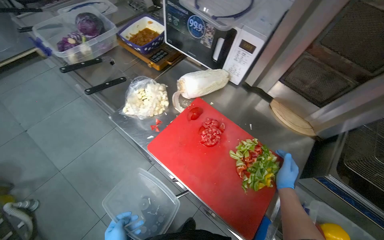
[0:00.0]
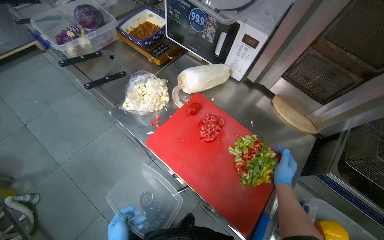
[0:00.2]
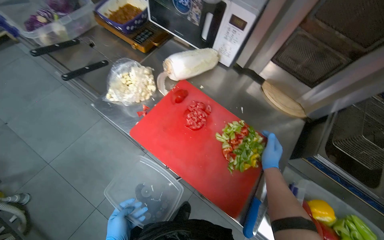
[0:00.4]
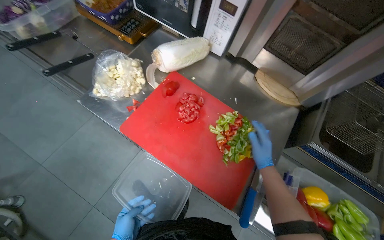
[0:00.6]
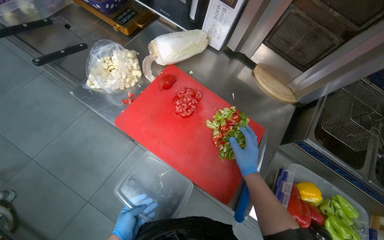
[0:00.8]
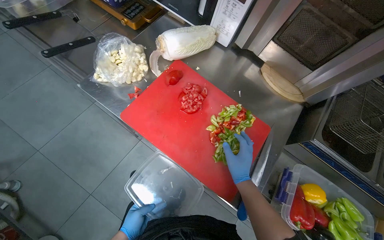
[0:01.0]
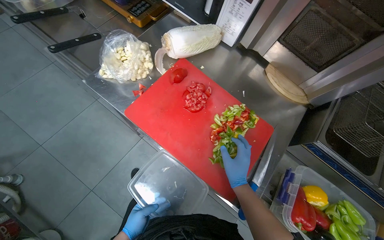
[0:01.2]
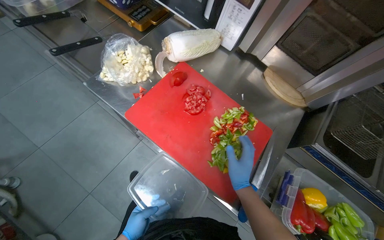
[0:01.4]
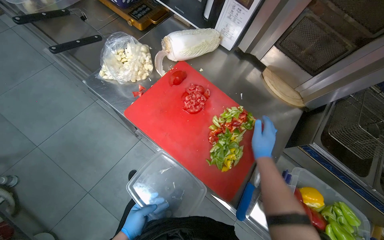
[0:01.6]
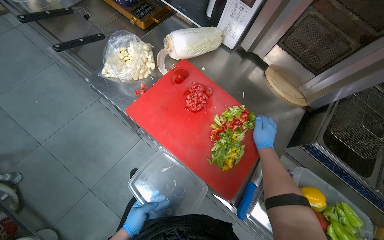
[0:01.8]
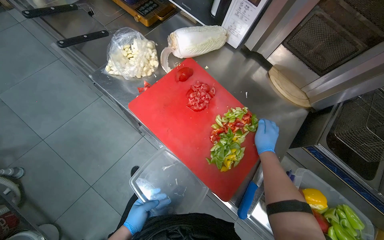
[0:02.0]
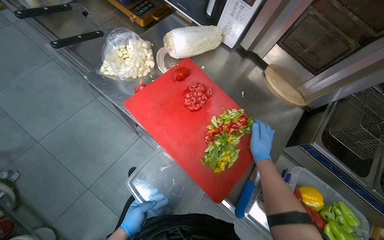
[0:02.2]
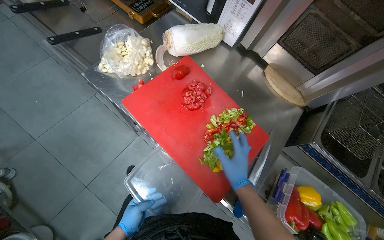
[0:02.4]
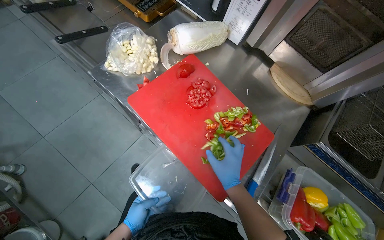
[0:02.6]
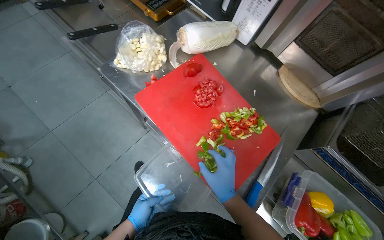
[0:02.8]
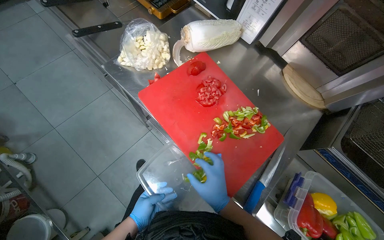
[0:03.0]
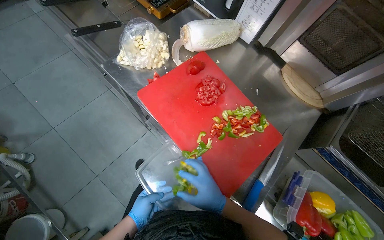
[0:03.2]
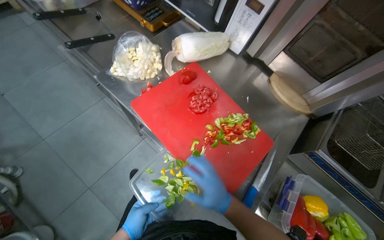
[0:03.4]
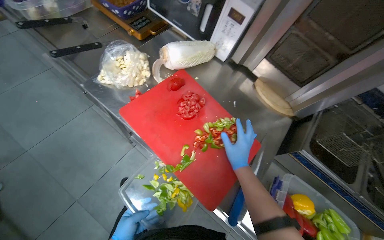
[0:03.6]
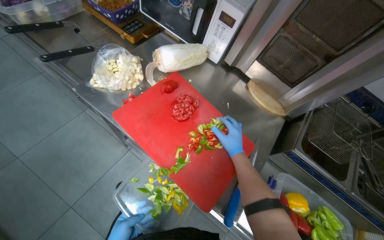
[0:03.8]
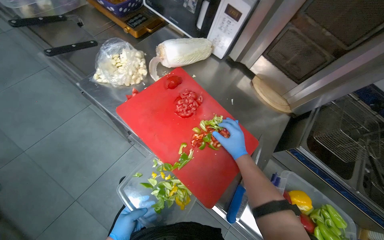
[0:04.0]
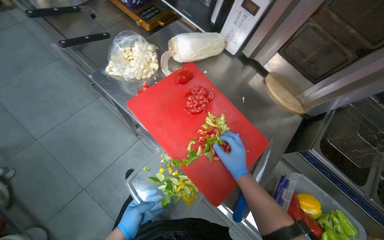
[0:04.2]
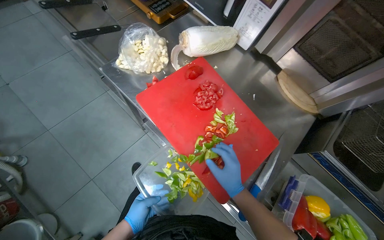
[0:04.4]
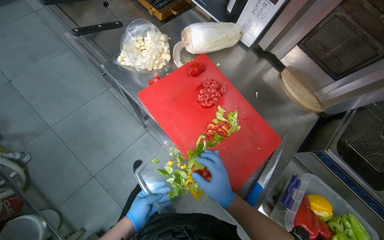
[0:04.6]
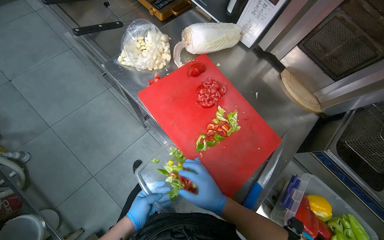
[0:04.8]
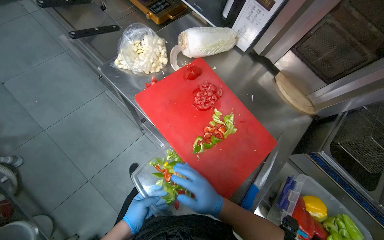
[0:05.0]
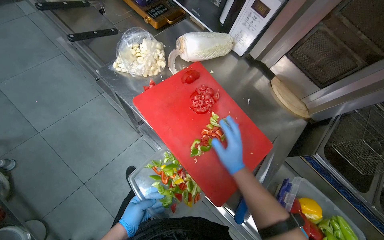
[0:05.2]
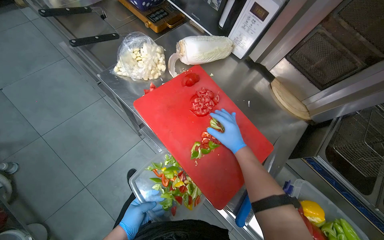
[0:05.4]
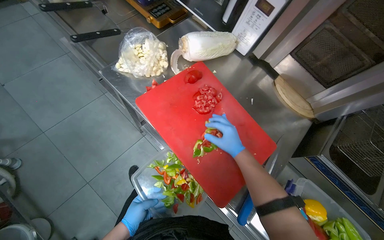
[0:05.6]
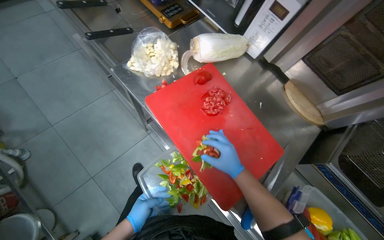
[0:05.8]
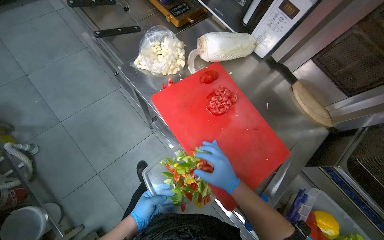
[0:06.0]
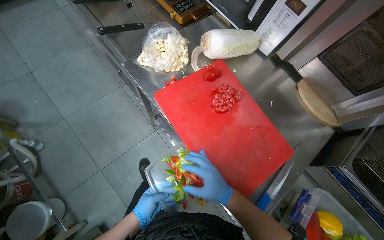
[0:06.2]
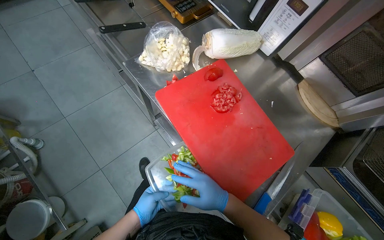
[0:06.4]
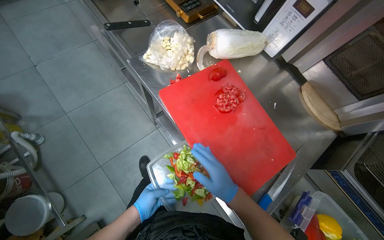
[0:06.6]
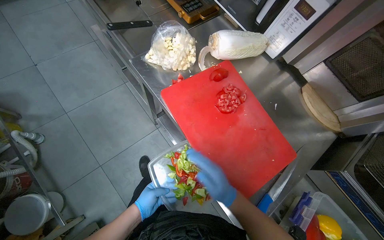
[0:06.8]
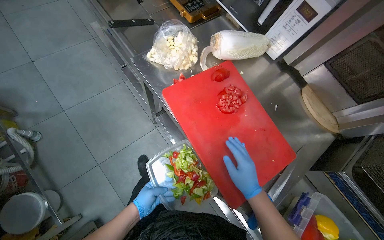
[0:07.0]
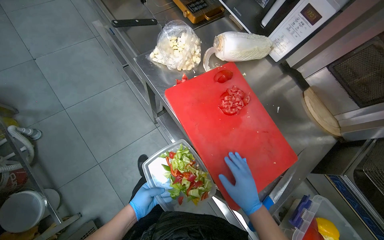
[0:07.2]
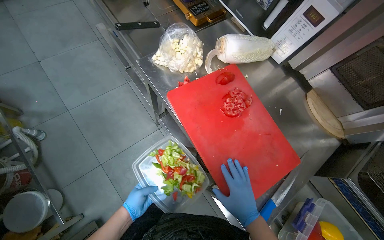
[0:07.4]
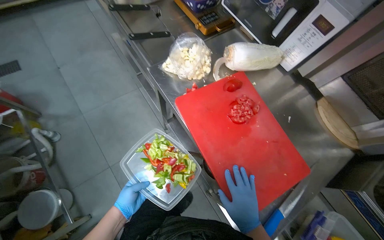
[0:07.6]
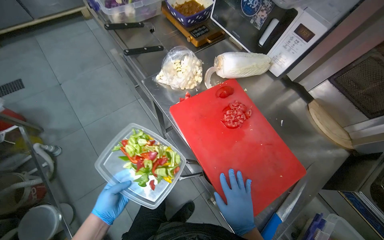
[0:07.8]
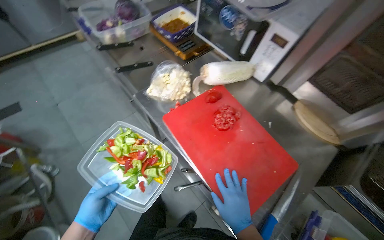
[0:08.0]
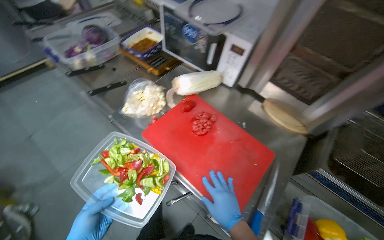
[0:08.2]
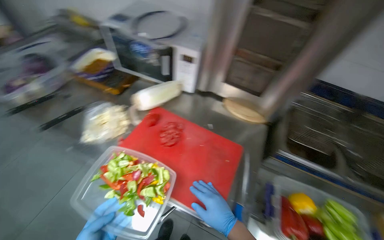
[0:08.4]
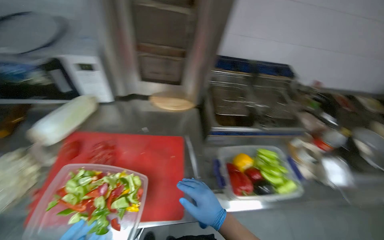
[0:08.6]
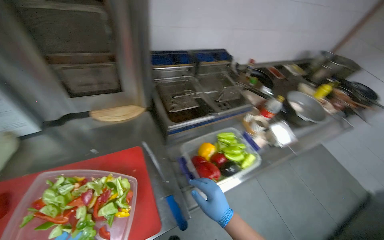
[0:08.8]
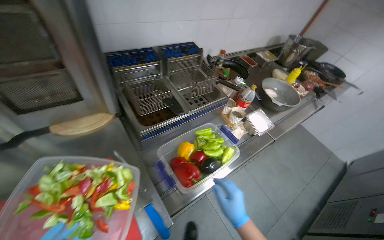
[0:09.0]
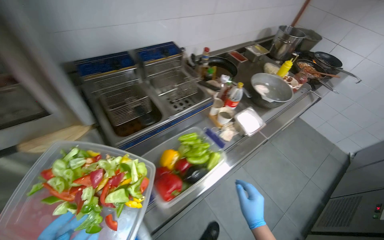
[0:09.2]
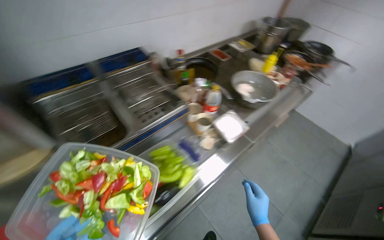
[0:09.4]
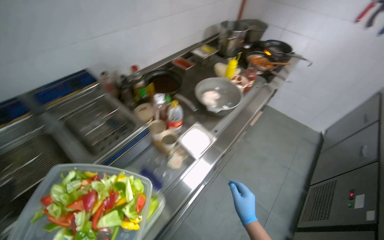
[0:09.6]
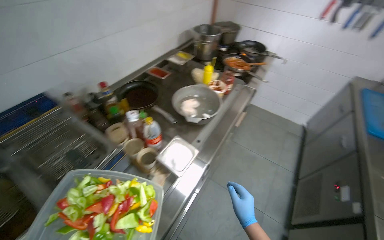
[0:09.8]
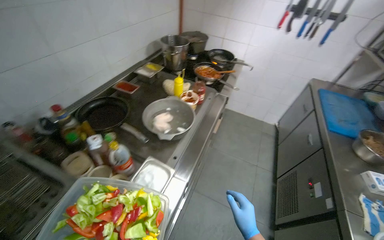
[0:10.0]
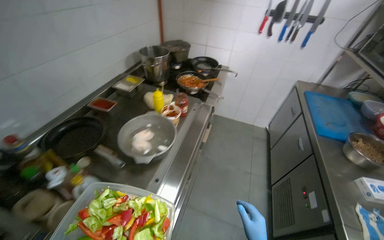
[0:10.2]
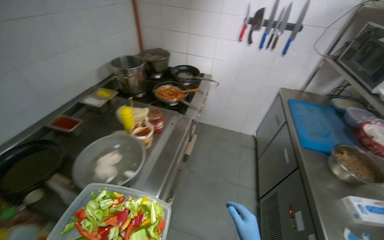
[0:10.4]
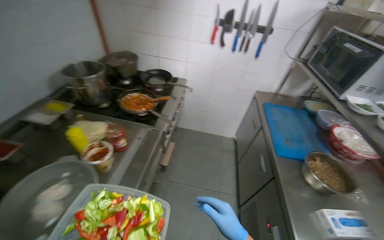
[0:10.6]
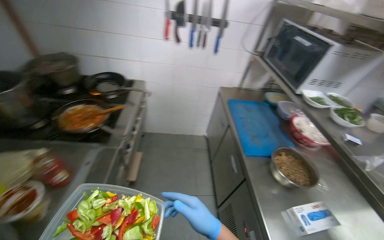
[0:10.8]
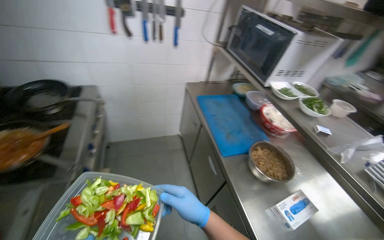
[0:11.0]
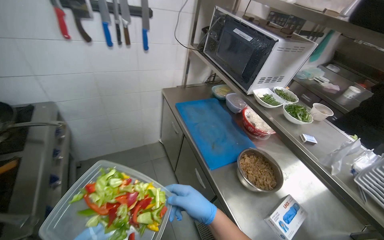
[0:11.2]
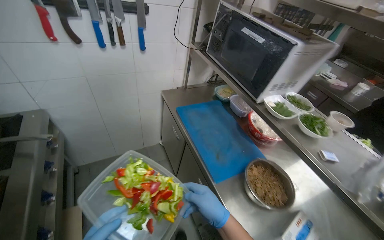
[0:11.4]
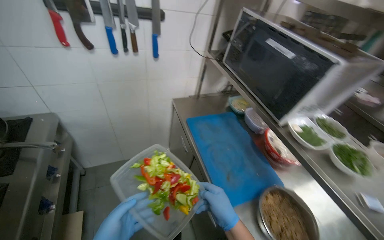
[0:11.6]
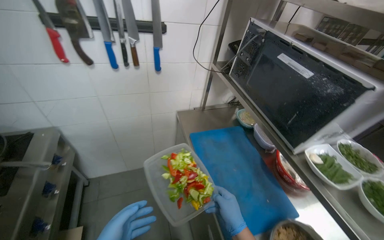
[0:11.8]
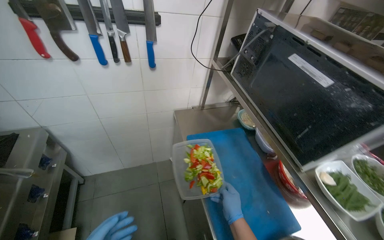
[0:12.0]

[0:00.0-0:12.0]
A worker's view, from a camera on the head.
Job: cooking food.
The whole recording: Preparing and cooking vegetables in pan. The worker takes a pan, adds oil, transfers chopped vegetables to it, and begins stirring them on the stove.
0:01.6 to 0:03.0: The right hand heads to the left and down the picture, covering roughly 20 cm.
0:04.4 to 0:06.0: The right hand goes up the picture and returns, roughly 15 cm each way.
0:06.0 to 0:07.6: The left hand heads to the left, covering some 10 cm.
0:07.6 to 0:09.0: The head rotates some 90 degrees to the right.
0:09.0 to 0:10.4: The wearer moves about 90 cm. The head rotates about 40 degrees to the right.
0:10.4 to 0:12.0: The camera is carried about 1 m. The head turns to the right by approximately 35 degrees.

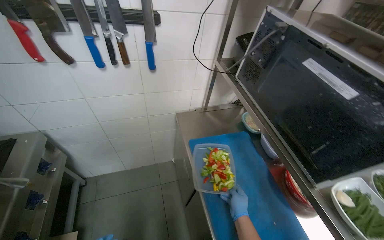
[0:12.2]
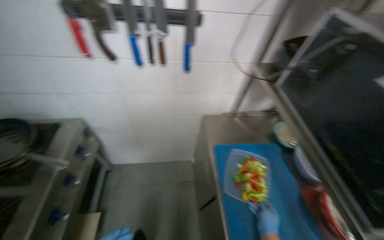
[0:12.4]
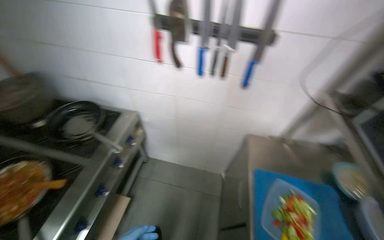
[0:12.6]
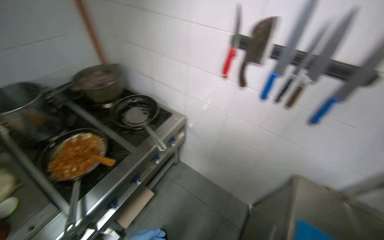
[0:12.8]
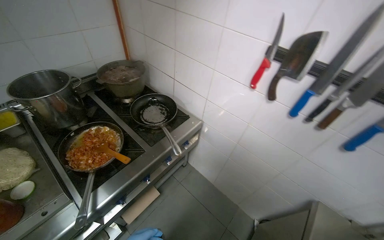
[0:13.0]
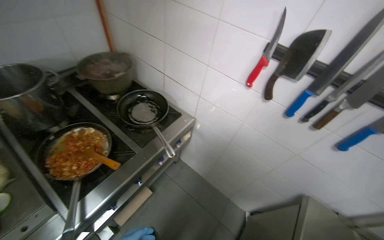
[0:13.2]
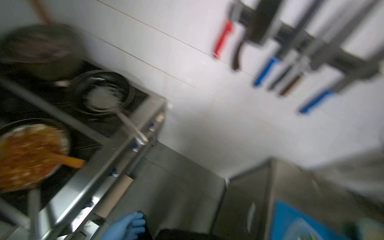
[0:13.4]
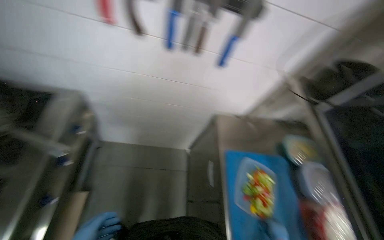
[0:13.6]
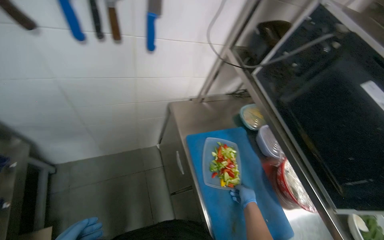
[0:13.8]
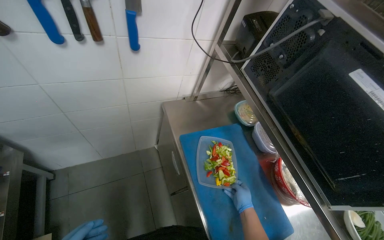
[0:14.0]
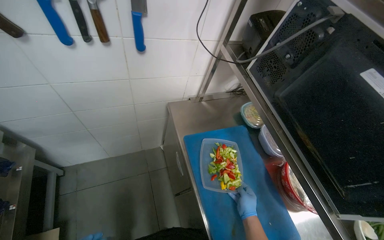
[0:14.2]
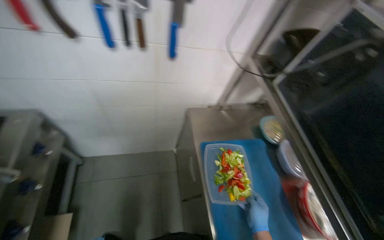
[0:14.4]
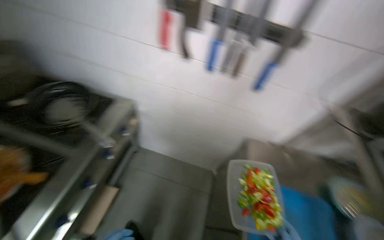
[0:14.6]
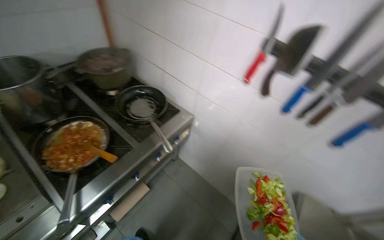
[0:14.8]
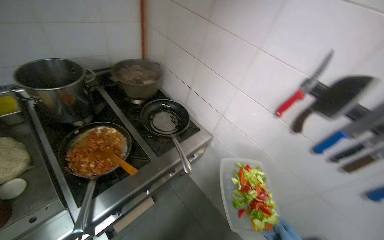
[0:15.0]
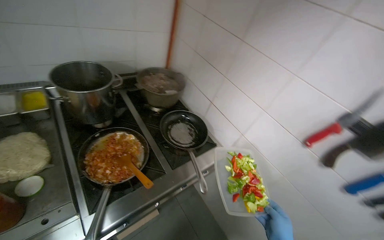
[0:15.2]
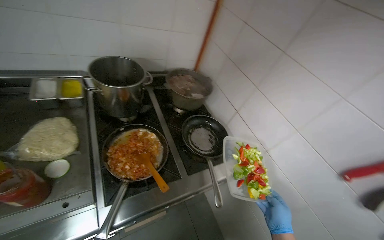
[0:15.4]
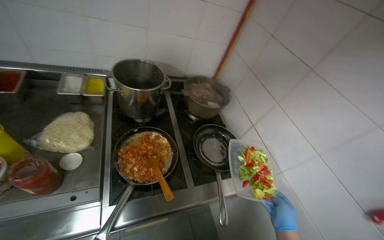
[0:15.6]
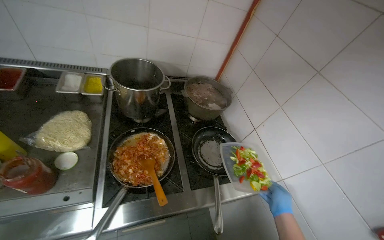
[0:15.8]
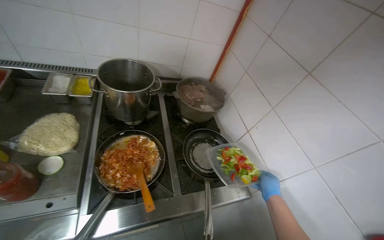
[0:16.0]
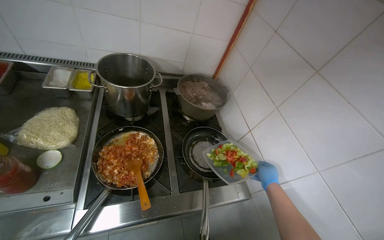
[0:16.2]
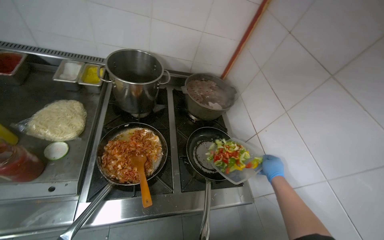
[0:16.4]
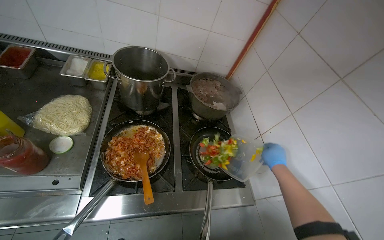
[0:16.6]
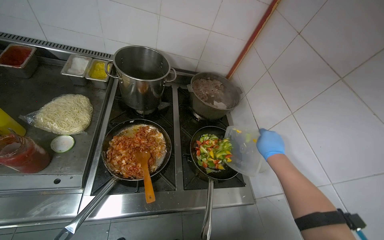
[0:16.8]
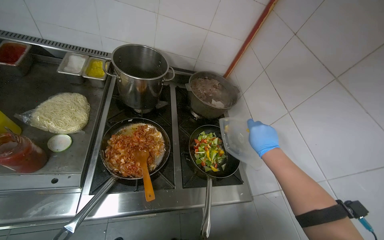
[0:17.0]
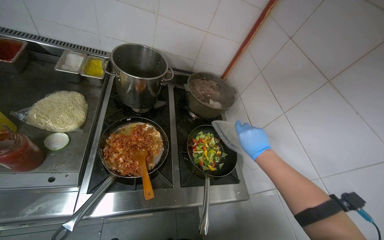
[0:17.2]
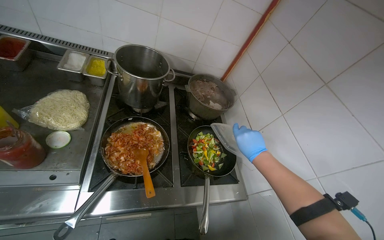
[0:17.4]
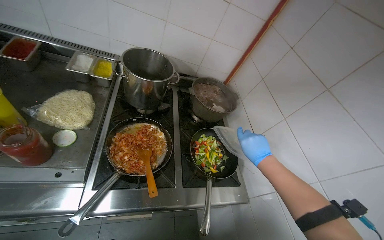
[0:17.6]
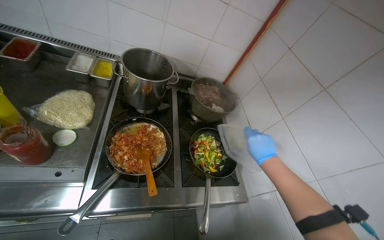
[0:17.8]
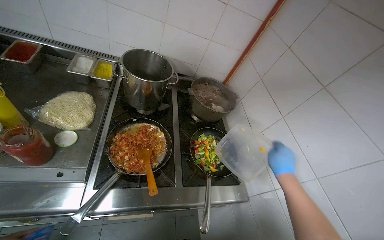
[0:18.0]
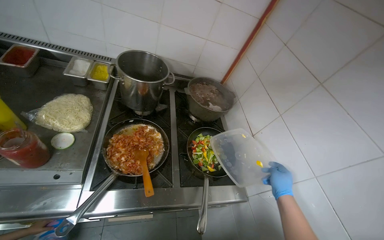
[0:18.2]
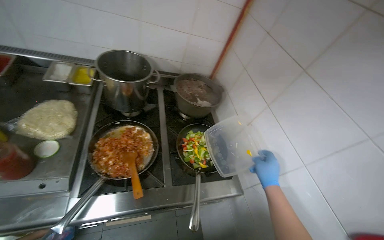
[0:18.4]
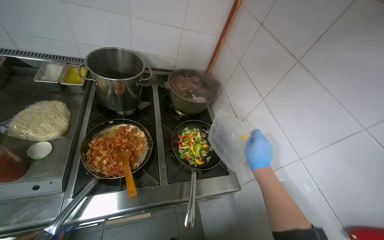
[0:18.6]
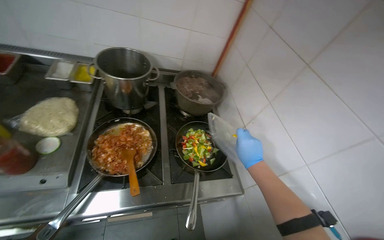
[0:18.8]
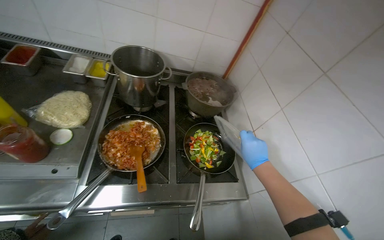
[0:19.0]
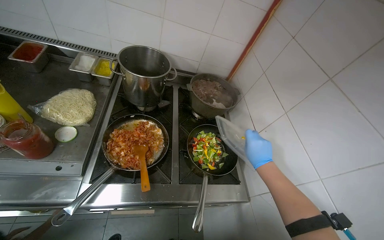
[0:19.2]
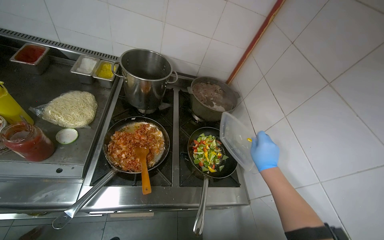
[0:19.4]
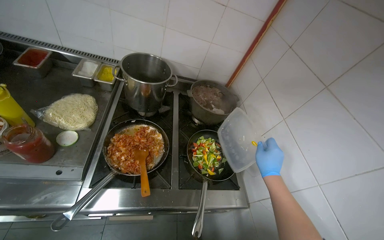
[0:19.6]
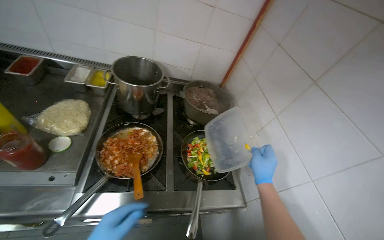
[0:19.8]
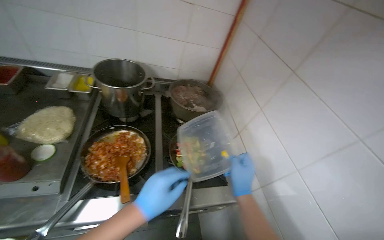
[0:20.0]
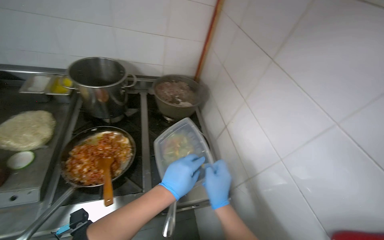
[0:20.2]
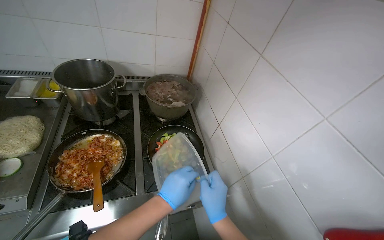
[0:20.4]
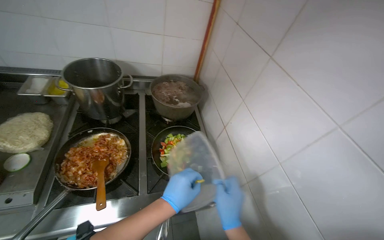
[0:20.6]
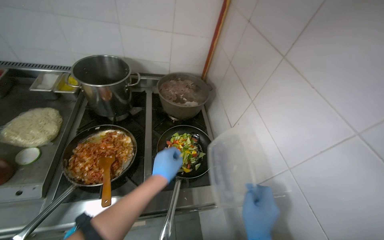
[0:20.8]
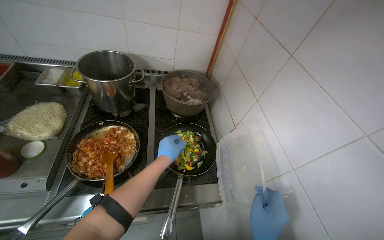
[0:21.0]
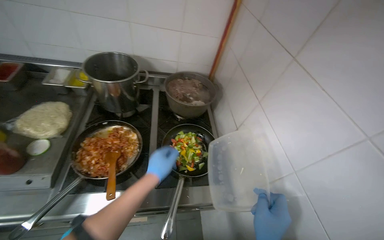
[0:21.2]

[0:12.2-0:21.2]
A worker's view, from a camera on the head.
Job: cooking food.
The whole recording: Preparing and cooking vegetables in pan. The worker takes a pan, adds oil, transfers chopped vegetables to it, and begins stirring them on the stove.
0:12.2 to 0:13.8: The camera pitches downward, by about 20 degrees.
0:13.8 to 0:15.2: The wearer's head swings roughly 70 degrees to the left. The camera pitches upward, by approximately 25 degrees.
0:15.2 to 0:16.6: The head turns to the left by some 30 degrees.
